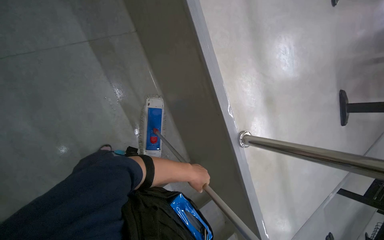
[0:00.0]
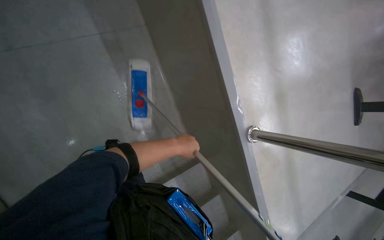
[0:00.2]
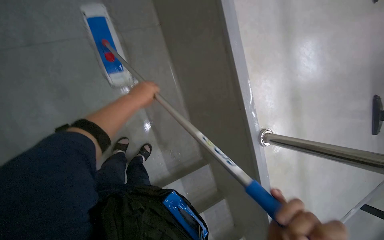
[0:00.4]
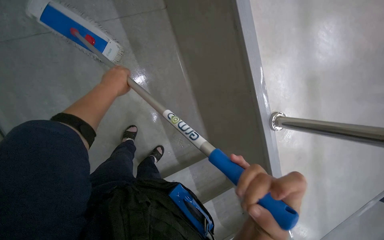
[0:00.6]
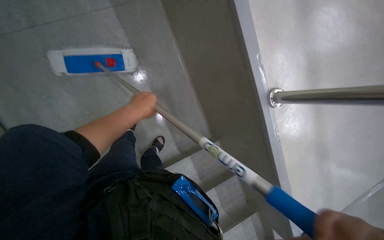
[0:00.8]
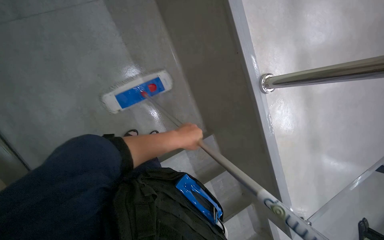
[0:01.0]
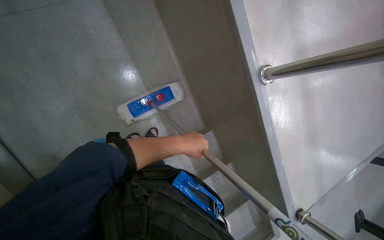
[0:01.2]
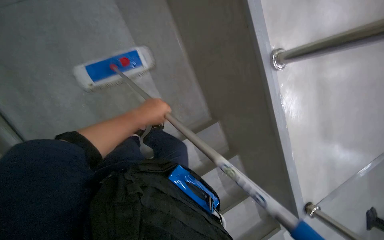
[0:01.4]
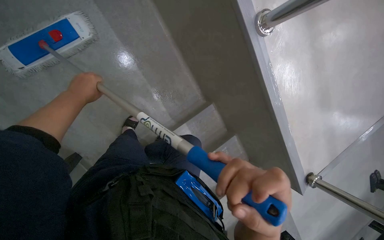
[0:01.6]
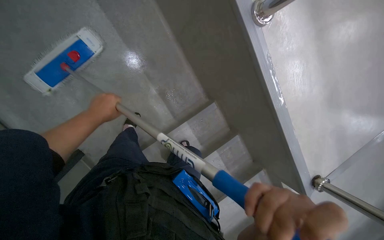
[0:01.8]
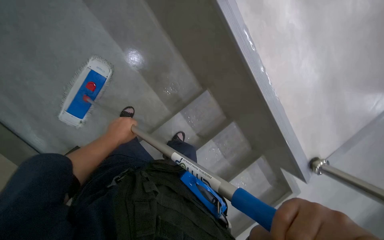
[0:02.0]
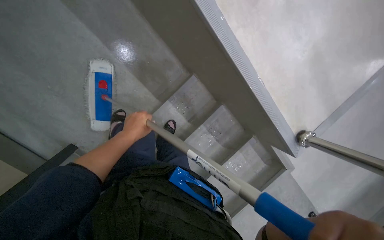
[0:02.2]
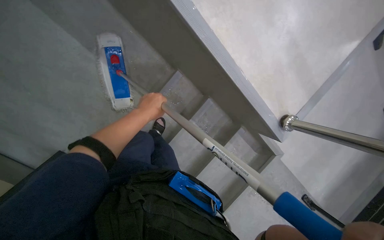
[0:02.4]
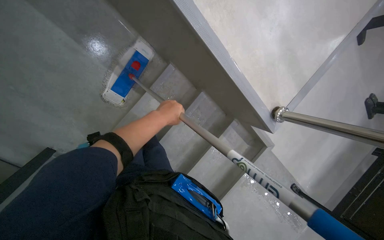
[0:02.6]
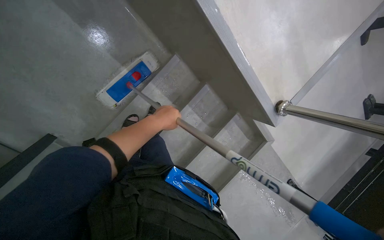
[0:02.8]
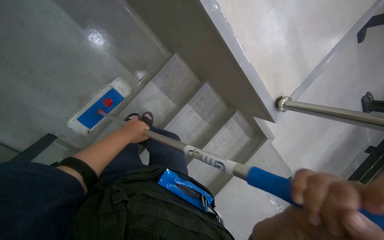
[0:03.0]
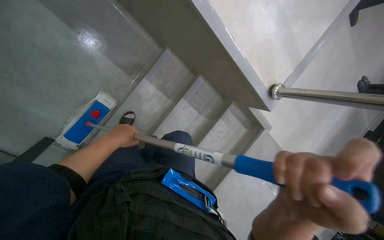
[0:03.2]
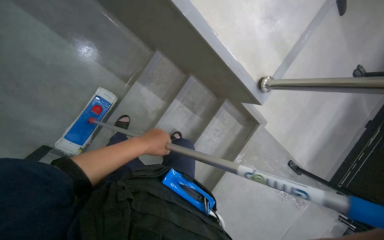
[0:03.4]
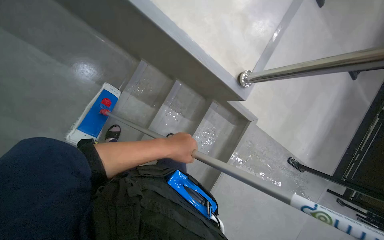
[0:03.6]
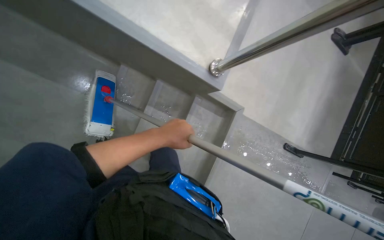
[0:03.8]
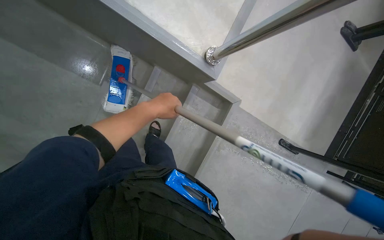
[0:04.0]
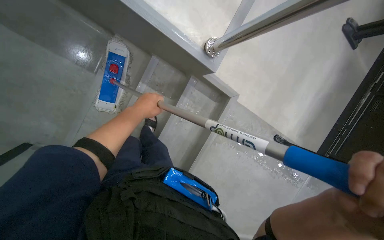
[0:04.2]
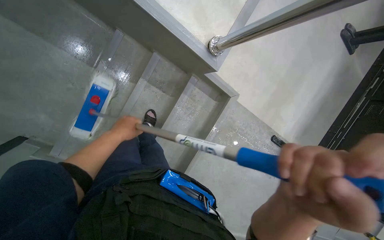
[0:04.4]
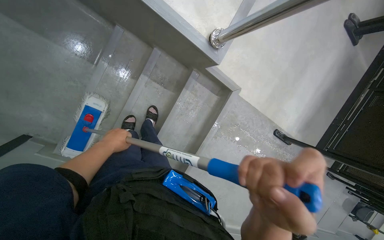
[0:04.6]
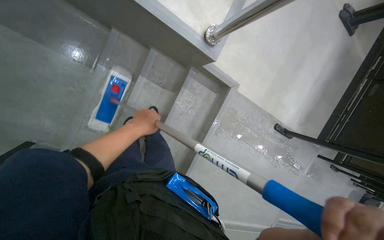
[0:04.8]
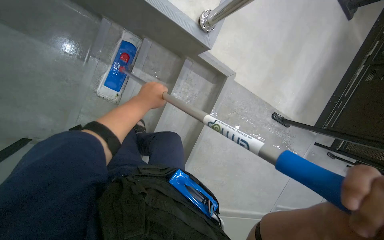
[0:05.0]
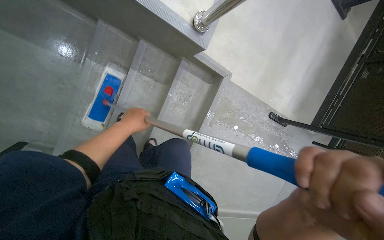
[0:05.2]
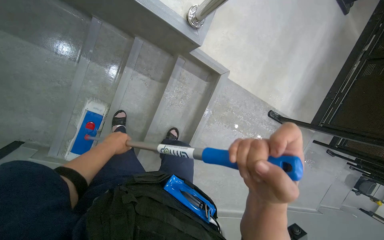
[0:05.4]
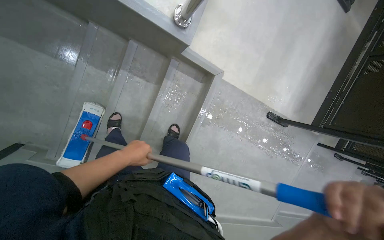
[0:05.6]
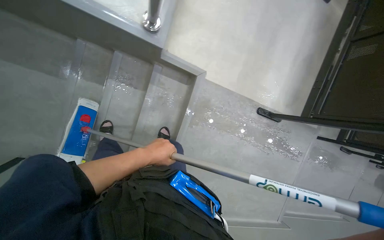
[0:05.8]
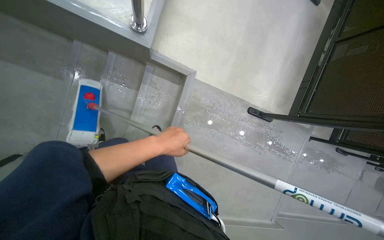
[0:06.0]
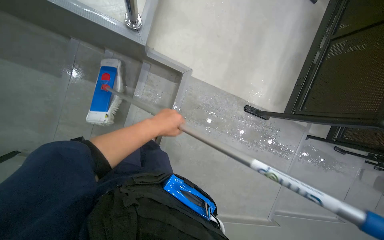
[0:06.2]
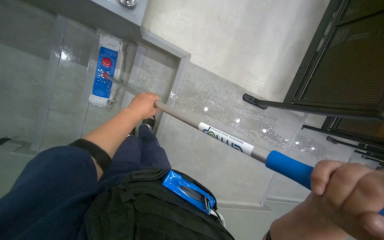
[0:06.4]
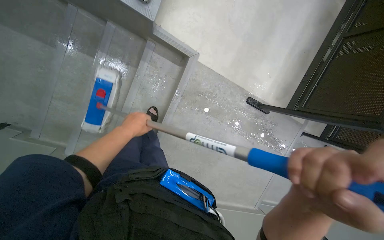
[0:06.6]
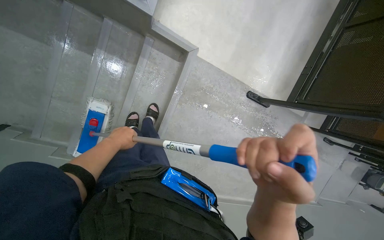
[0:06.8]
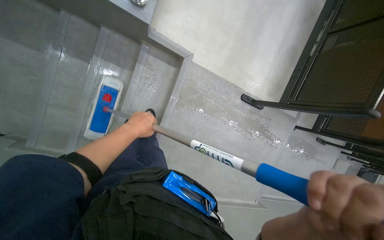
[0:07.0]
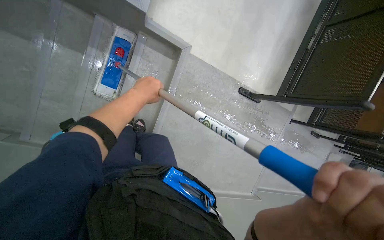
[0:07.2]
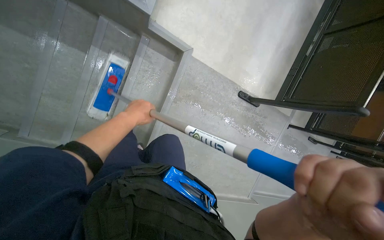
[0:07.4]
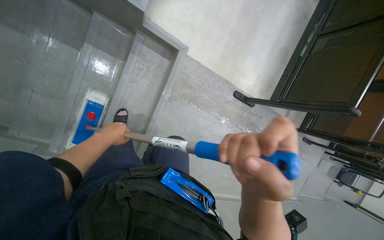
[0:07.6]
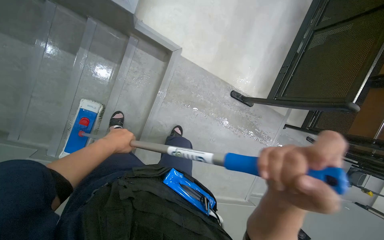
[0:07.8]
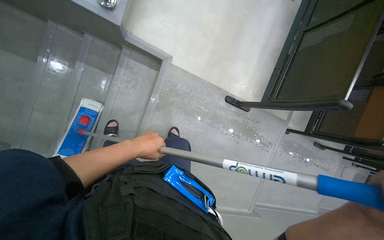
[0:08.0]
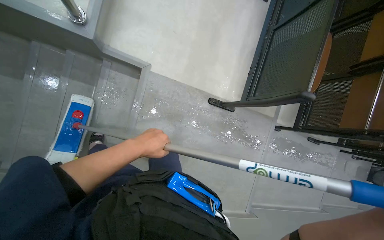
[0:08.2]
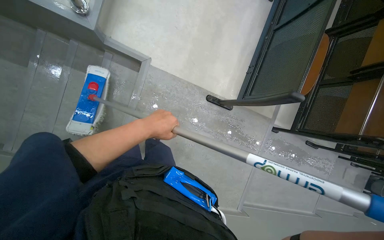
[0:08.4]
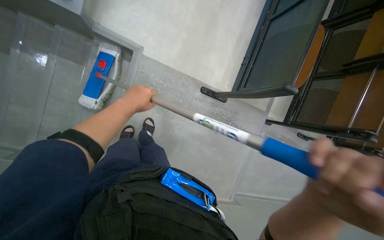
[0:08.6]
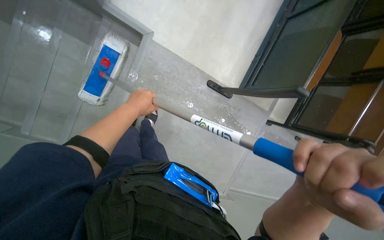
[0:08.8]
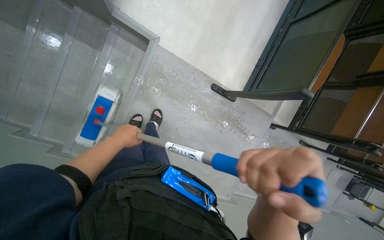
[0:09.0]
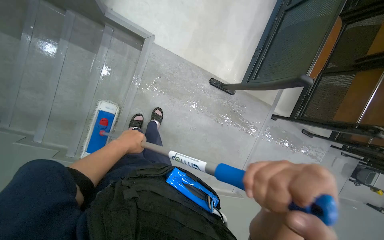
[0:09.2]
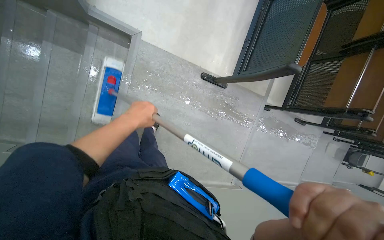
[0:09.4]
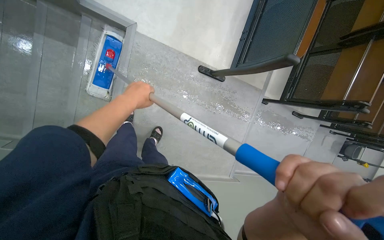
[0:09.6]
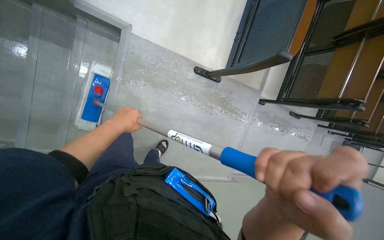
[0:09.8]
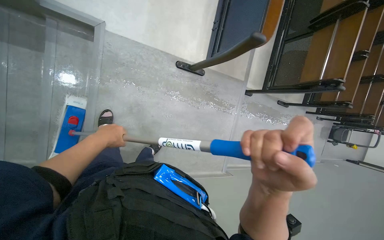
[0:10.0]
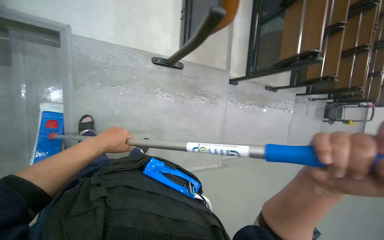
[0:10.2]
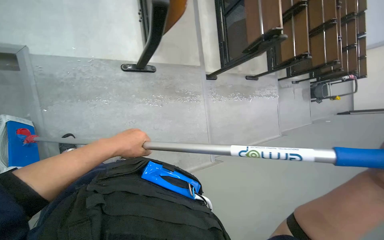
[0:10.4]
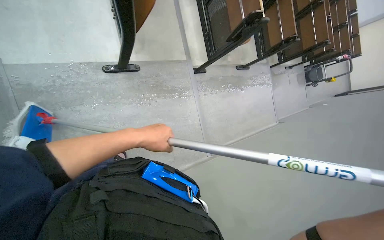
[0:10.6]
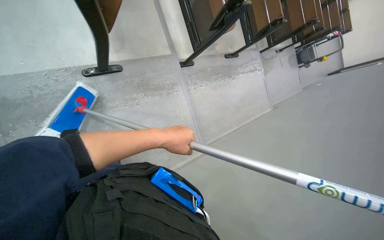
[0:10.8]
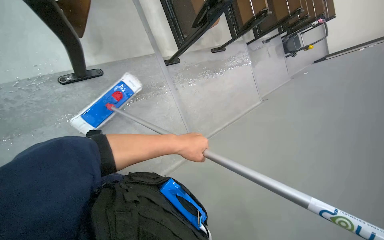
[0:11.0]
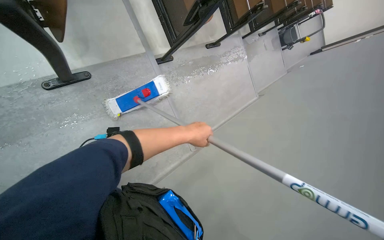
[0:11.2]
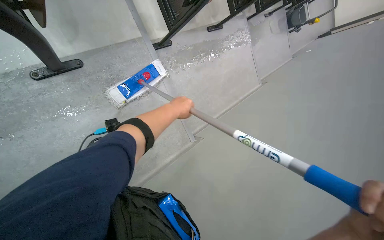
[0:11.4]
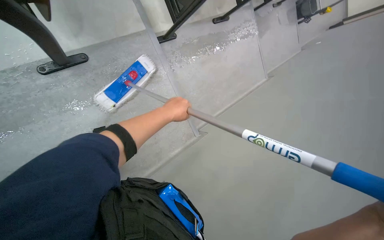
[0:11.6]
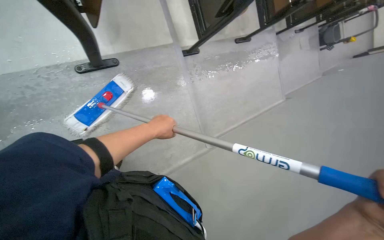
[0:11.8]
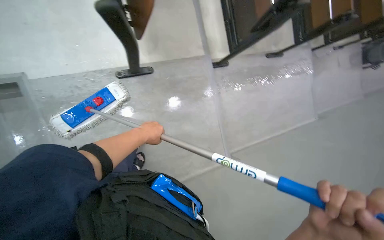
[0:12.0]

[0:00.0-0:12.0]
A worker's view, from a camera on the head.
Job: mopping floor.
The whole recording: Mopping lecture hall floor. The worker dips the mop into the bucket and mops the floor of the lecture hall.
0:00.0 to 0:01.6: The camera pitches downward, by roughly 10 degrees. The left hand heads to the left, covering some 15 cm.
0:01.6 to 0:03.0: The left hand goes to the right and returns, roughly 40 cm each way.
0:03.0 to 0:04.4: The camera travels to the right, about 40 cm.
0:04.4 to 0:06.0: The camera travels to the right, some 40 cm.
0:06.0 to 0:07.6: The left hand is displaced to the left by some 15 cm.
0:07.6 to 0:09.0: The left hand travels to the right and back again, roughly 50 cm each way.
0:09.0 to 0:10.4: The wearer moves about 40 cm. The scene turns approximately 35 degrees counterclockwise in the picture.
0:10.4 to 0:12.0: The left hand is displaced farther from the camera by roughly 15 cm, and reaches roughly 40 cm to the right, then returns.

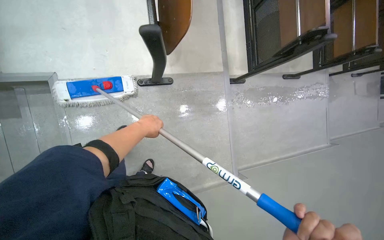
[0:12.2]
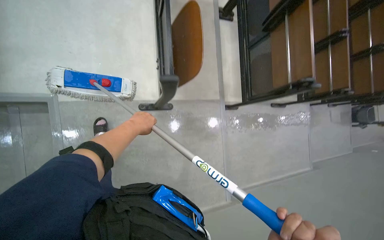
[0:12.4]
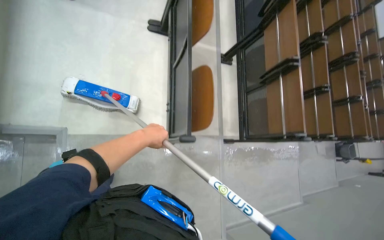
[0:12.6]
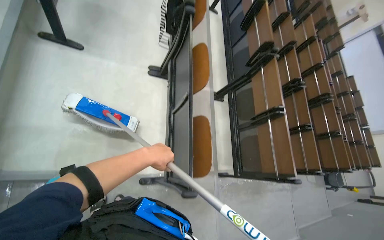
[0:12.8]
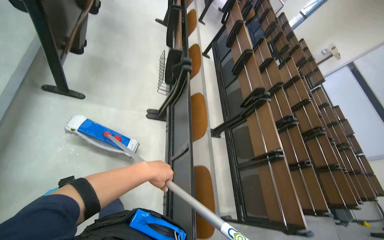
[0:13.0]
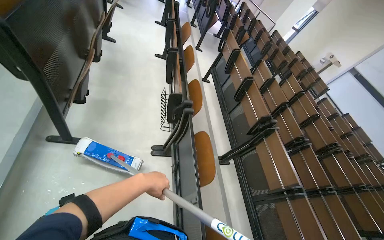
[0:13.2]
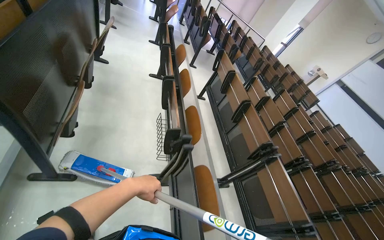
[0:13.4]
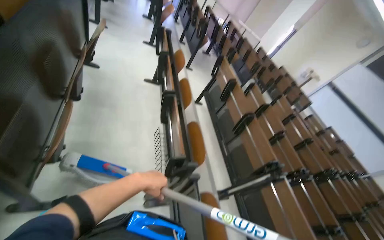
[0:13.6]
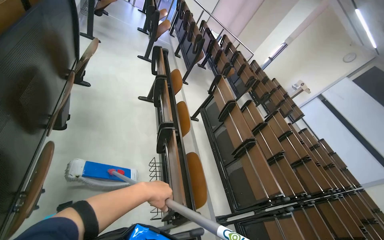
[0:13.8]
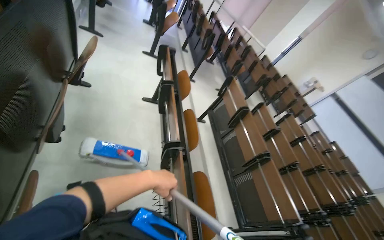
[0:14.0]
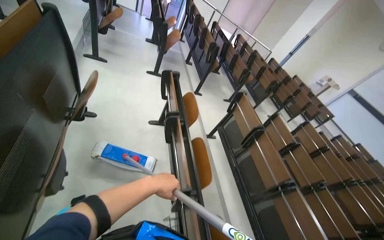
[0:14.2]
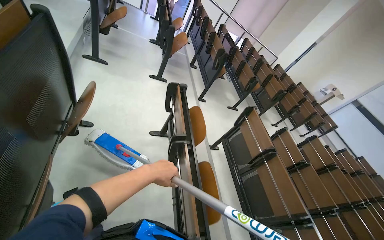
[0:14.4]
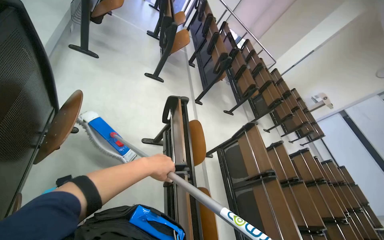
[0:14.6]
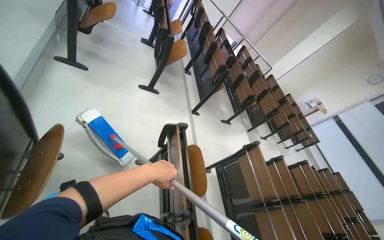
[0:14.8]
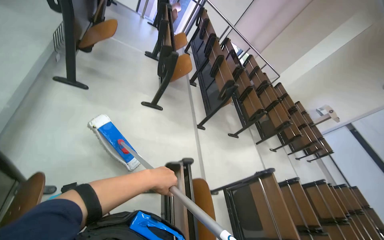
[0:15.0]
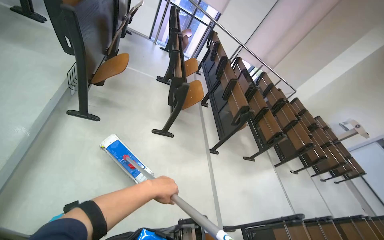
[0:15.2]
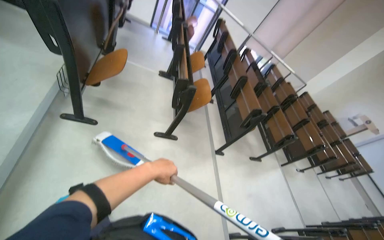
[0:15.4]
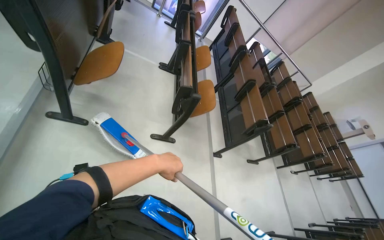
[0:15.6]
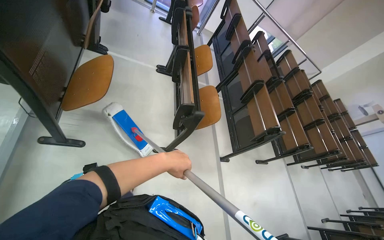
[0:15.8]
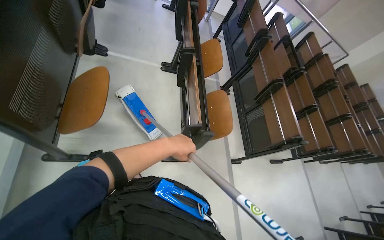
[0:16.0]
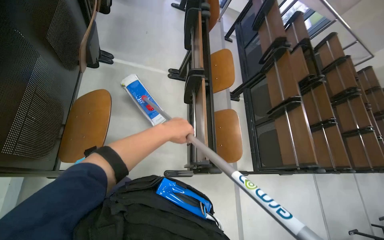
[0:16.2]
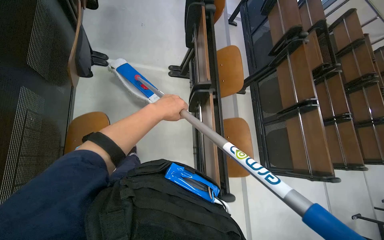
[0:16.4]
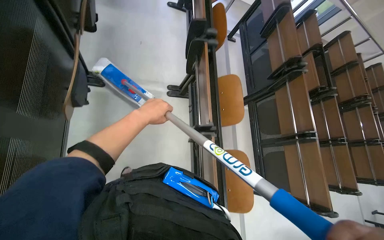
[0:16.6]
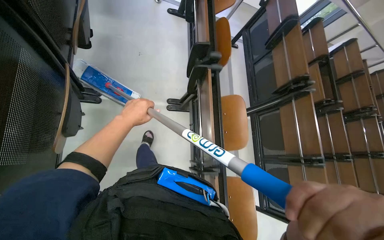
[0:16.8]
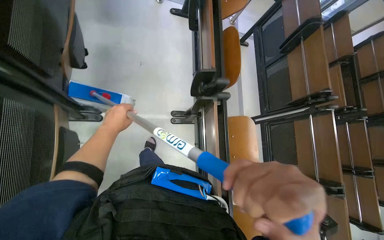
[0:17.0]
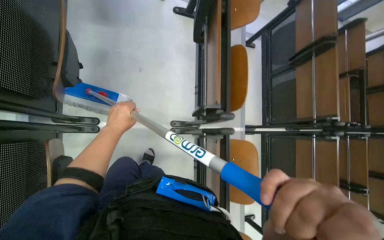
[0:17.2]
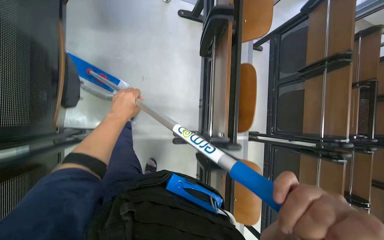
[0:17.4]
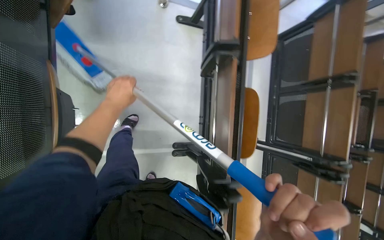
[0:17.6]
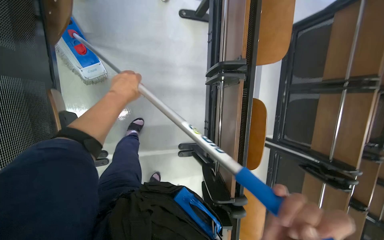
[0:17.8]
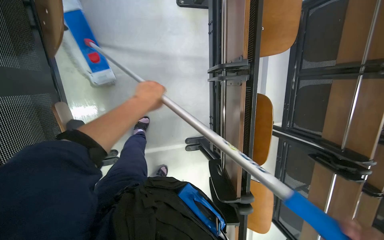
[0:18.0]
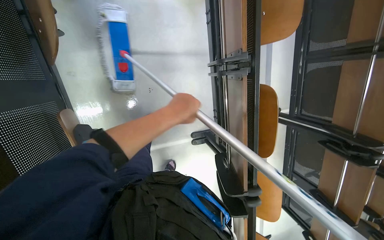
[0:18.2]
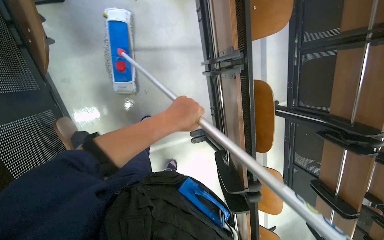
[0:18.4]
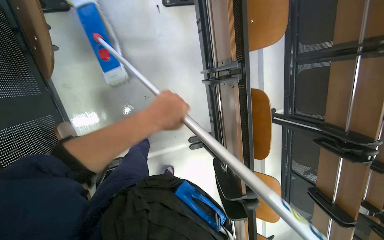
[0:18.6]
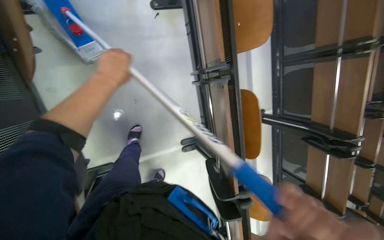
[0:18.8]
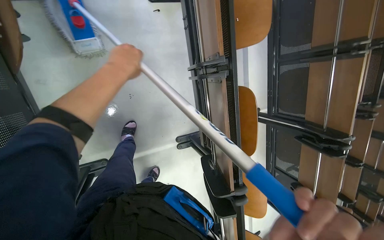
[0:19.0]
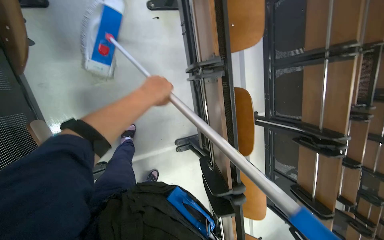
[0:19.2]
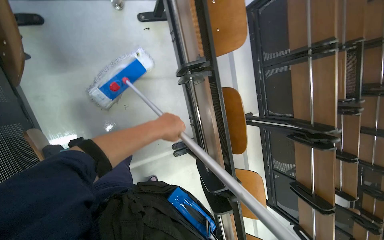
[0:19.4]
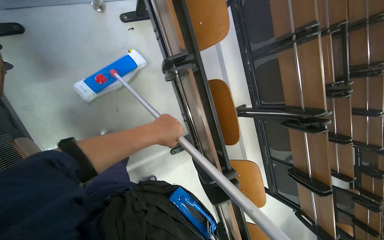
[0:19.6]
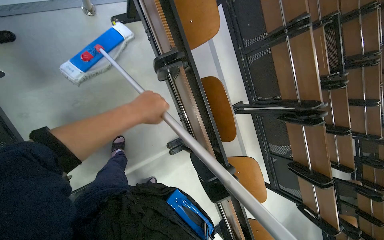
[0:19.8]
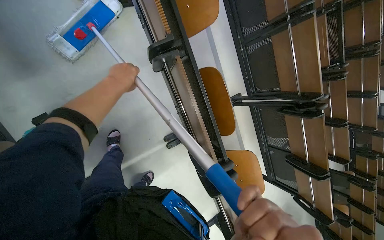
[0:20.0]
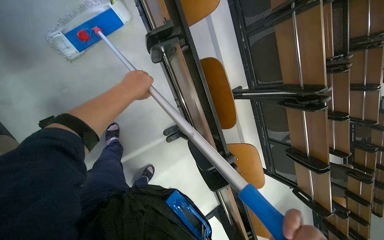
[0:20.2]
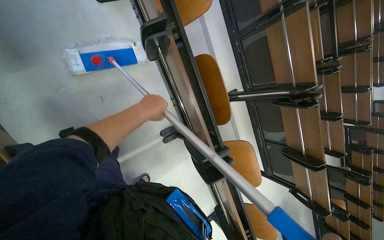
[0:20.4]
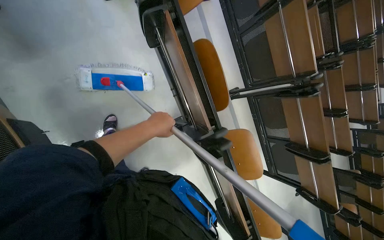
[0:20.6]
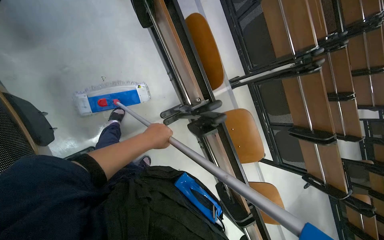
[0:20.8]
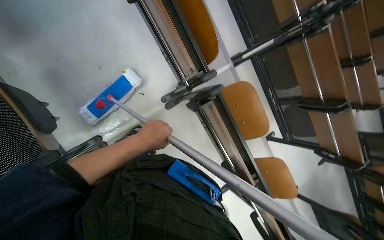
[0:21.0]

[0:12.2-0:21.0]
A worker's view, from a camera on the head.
Job: mopping floor.
The whole recording: Mopping lecture hall floor. The worker dips the mop into the bucket and mops the floor of the lecture hall.
0:12.2 to 0:13.6: The wearer moves some 1 m. The view tilts about 30 degrees upward.
0:13.6 to 0:15.2: The head travels roughly 2 m.
0:15.2 to 0:16.6: The wearer moves about 1.5 m. The view tilts roughly 25 degrees downward.
0:16.6 to 0:18.0: The camera is carried approximately 1.5 m. The wearer looks some 25 degrees further downward.
0:18.0 to 0:19.6: The left hand goes left and right, some 15 cm each way, reversing 2 times.
0:19.6 to 0:21.0: The camera is carried roughly 40 cm.
